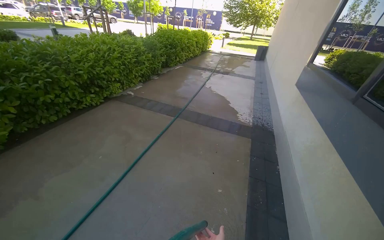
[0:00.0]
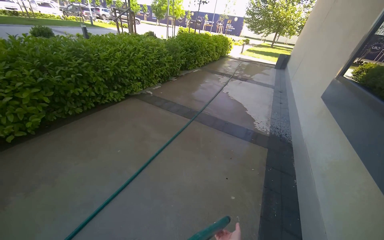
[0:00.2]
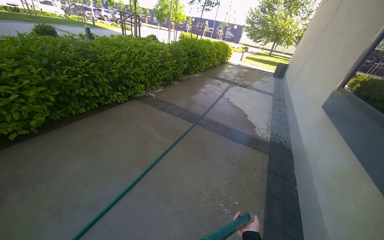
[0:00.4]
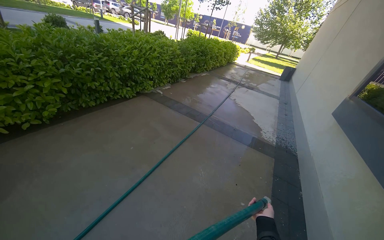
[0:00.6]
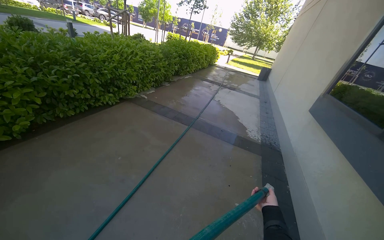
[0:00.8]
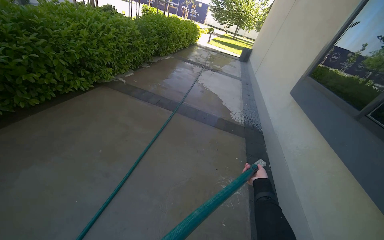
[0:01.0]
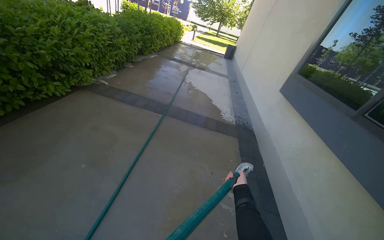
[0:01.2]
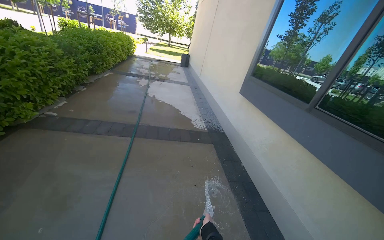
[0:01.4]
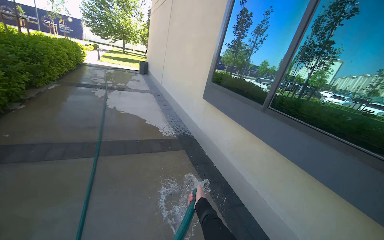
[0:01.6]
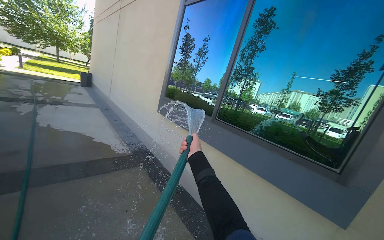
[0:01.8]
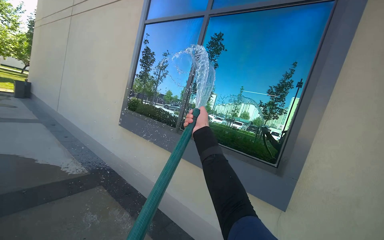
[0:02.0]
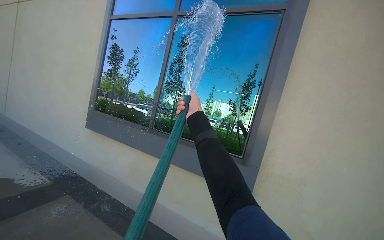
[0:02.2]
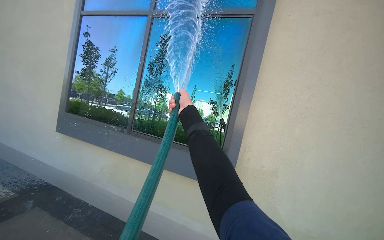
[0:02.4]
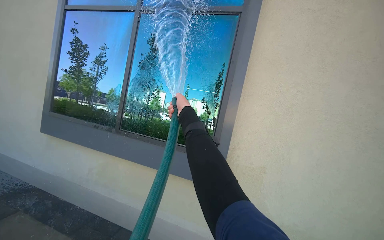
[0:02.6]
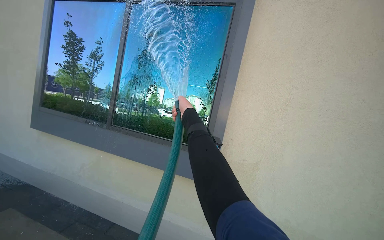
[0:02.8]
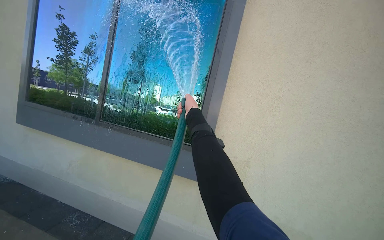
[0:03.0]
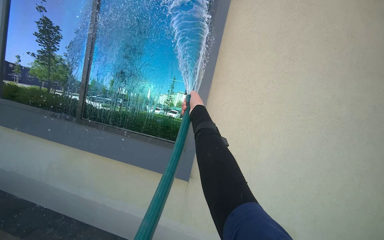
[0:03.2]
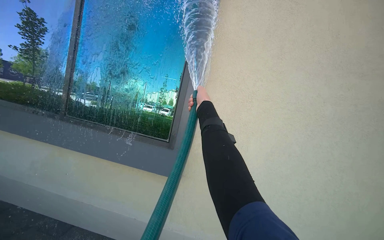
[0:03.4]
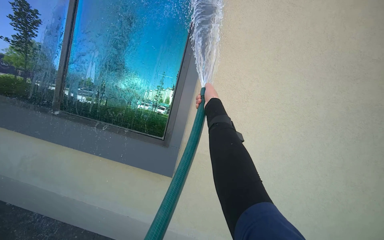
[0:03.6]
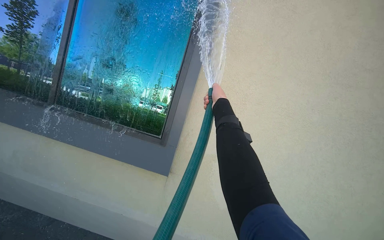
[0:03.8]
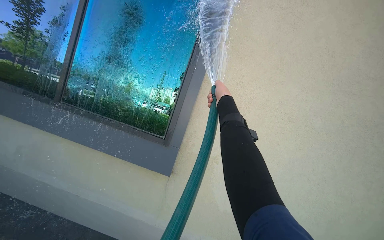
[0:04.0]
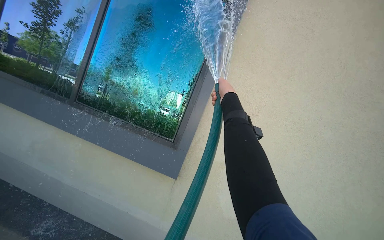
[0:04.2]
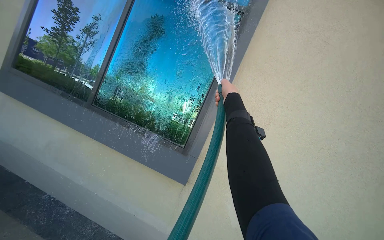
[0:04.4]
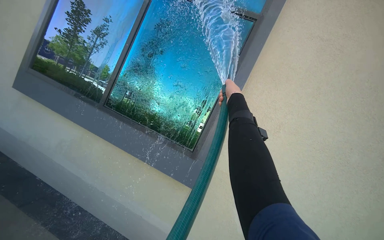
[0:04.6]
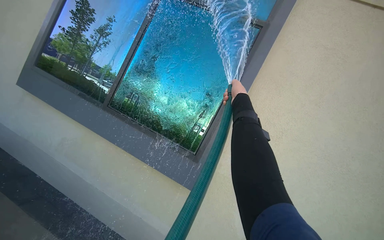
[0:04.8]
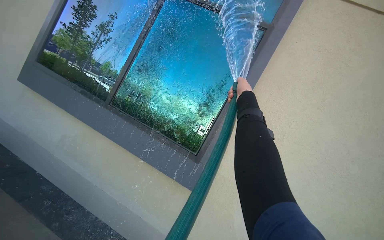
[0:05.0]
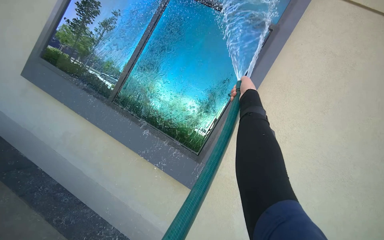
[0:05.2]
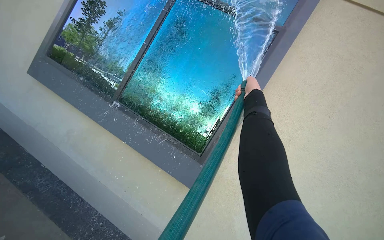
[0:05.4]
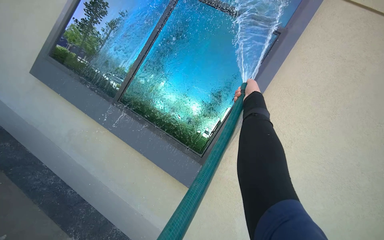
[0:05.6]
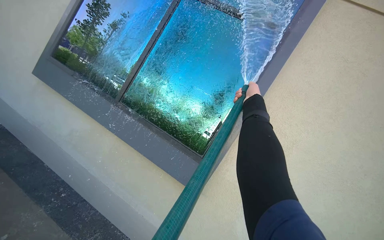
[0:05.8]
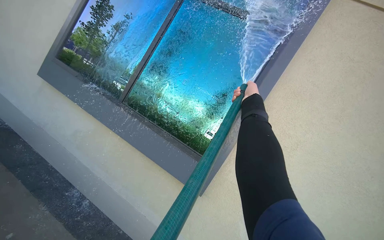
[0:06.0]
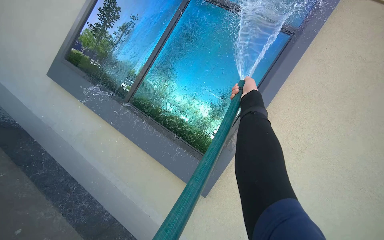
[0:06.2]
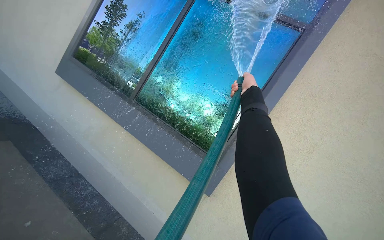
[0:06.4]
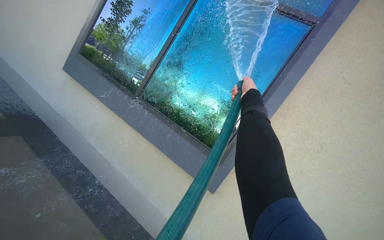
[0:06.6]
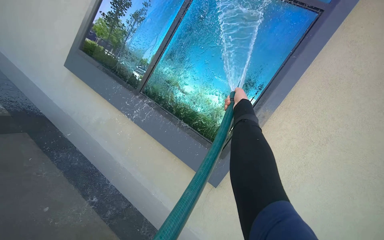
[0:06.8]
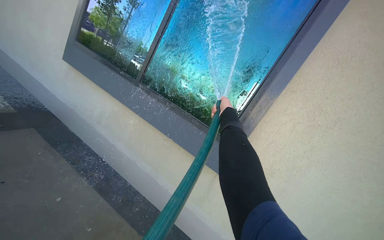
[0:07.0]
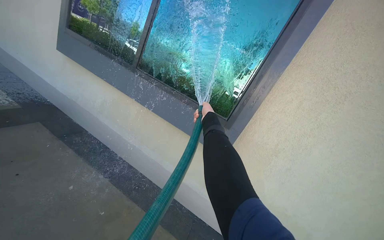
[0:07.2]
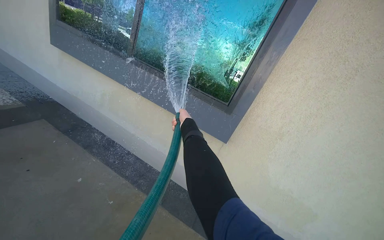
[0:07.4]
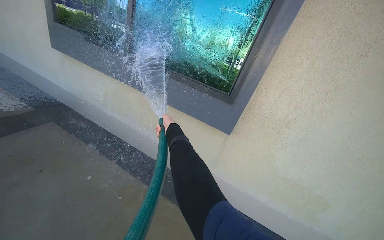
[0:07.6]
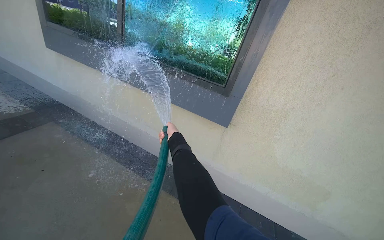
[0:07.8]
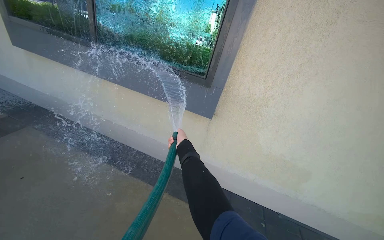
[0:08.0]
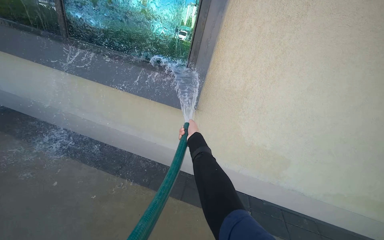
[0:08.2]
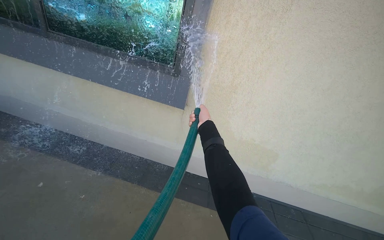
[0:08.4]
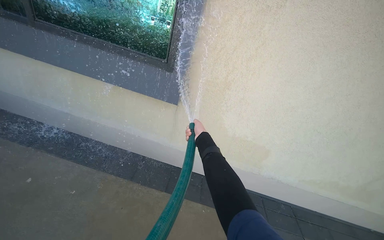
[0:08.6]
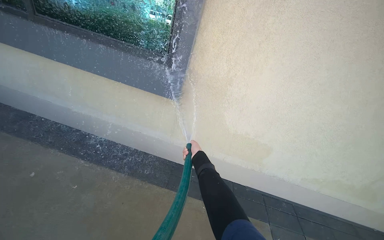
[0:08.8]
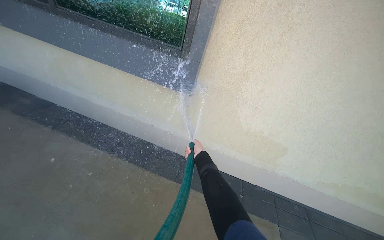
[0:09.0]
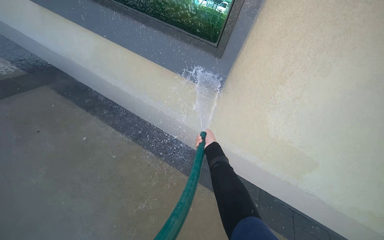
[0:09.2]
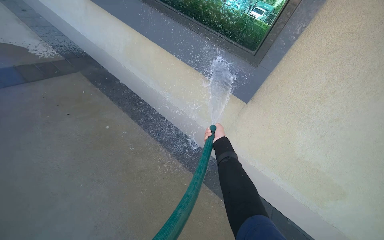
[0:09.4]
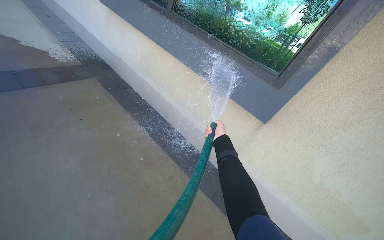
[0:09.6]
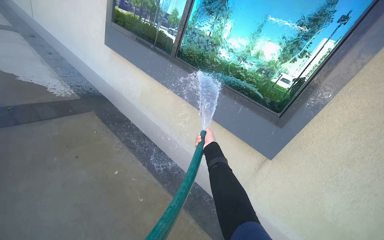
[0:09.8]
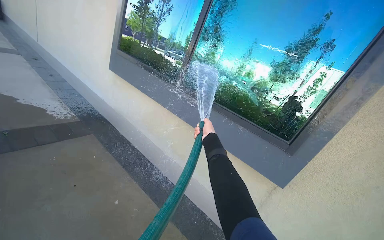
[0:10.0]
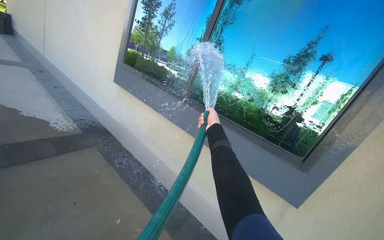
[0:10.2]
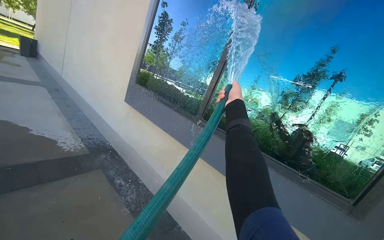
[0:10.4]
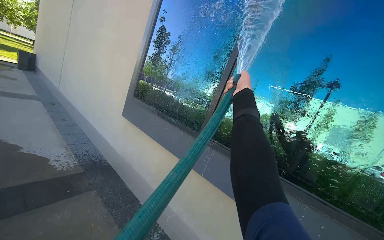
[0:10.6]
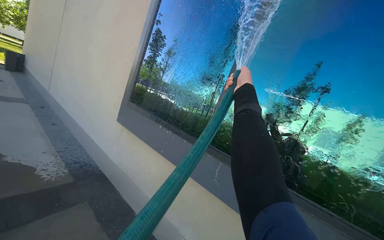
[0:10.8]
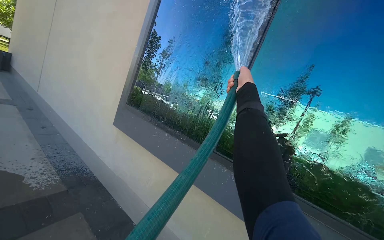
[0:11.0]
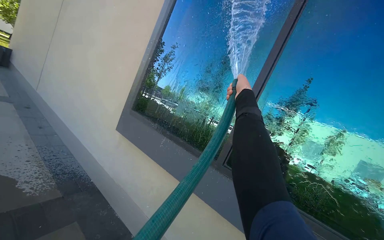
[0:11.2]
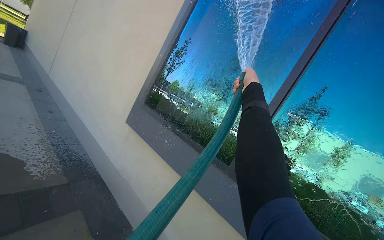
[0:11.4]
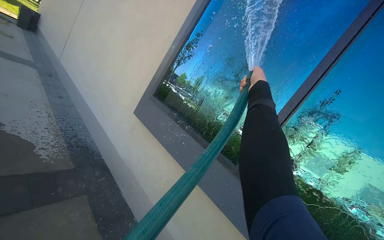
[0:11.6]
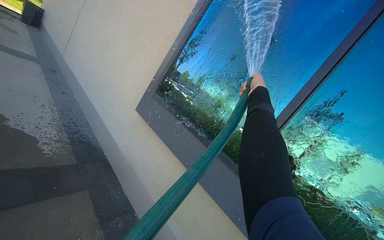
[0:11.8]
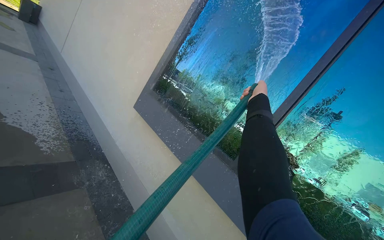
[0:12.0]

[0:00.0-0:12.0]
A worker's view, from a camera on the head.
Job: wiping surfaces.
The whole recording: Spraying water on building exterior and sidewalk. The worker sprays water on the building exterior and adjacent sidewalk with a hose.
0:00.0 to 0:01.6: The camera is carried some 70 cm. The head turns to the right by some 45 degrees.
0:01.6 to 0:03.0: The wearer's head swings about 55 degrees to the right.
0:03.0 to 0:04.4: The right hand shifts about 15 cm to the right.
0:06.0 to 0:07.6: The view swings about 15 degrees to the left. The camera pitches downward, by some 20 degrees. The right hand goes approximately 50 cm down the picture and to the left.
0:07.6 to 0:09.0: The right hand heads to the right and down the picture, covering some 50 cm.
0:09.0 to 0:10.4: The camera is carried about 80 cm. The camera pitches upward, by some 30 degrees.
0:10.4 to 0:12.0: The head travels approximately 50 cm.

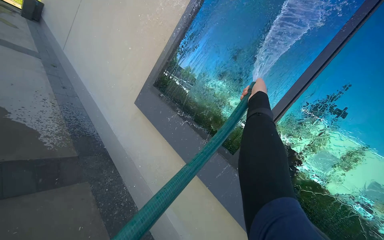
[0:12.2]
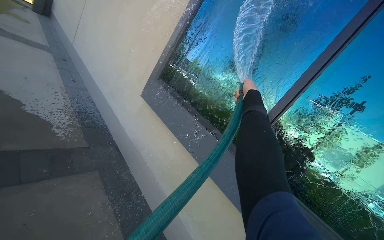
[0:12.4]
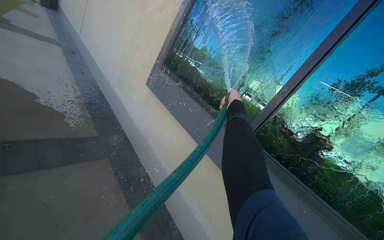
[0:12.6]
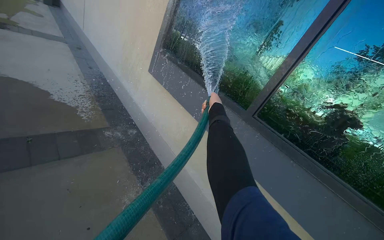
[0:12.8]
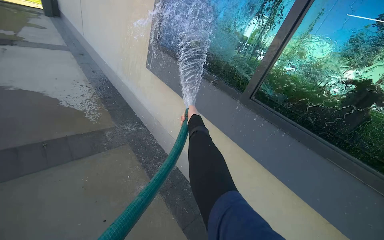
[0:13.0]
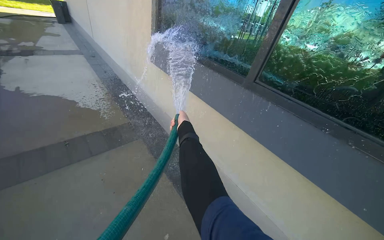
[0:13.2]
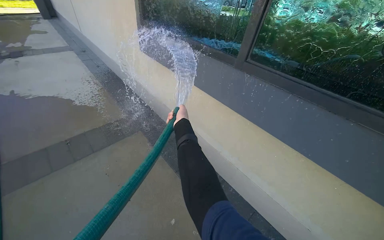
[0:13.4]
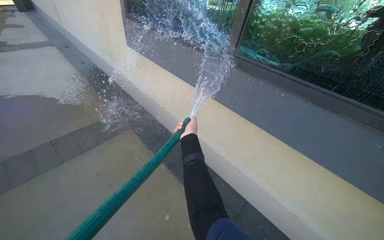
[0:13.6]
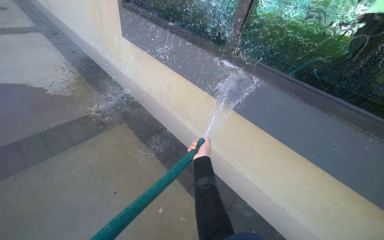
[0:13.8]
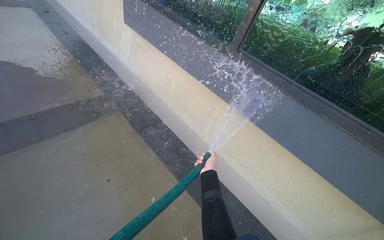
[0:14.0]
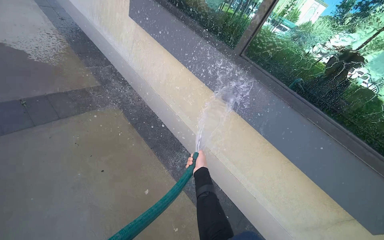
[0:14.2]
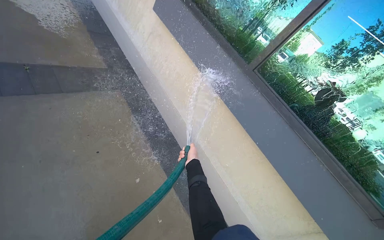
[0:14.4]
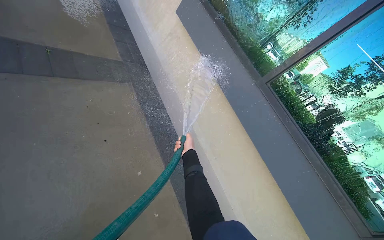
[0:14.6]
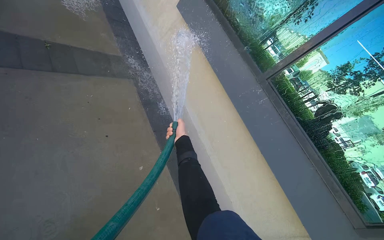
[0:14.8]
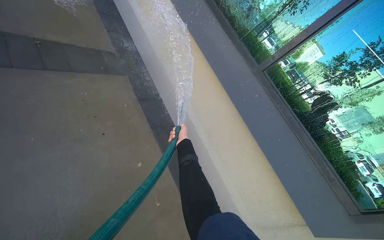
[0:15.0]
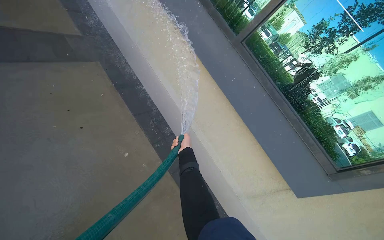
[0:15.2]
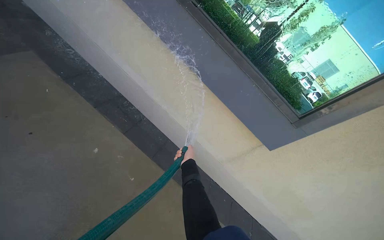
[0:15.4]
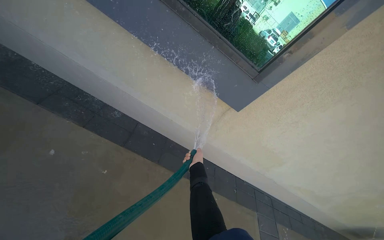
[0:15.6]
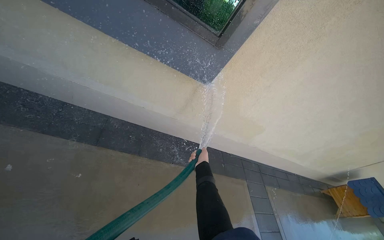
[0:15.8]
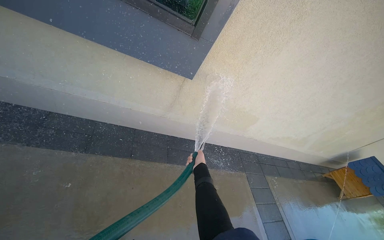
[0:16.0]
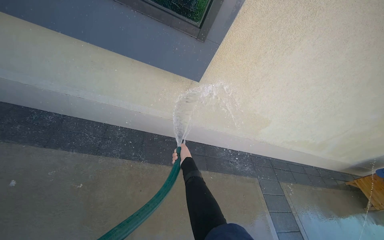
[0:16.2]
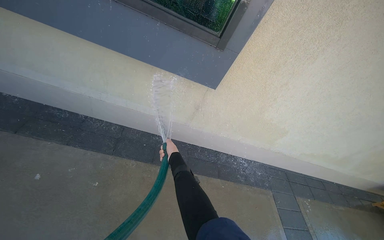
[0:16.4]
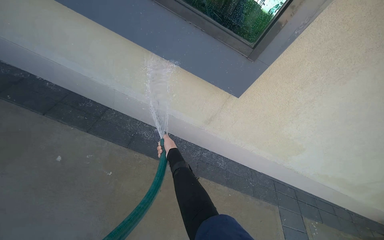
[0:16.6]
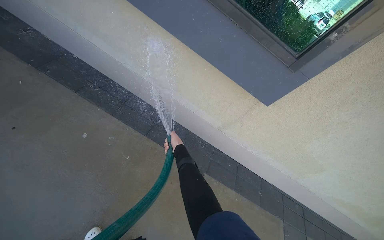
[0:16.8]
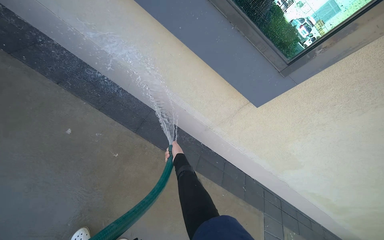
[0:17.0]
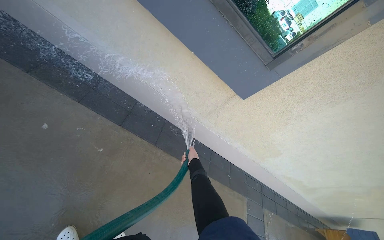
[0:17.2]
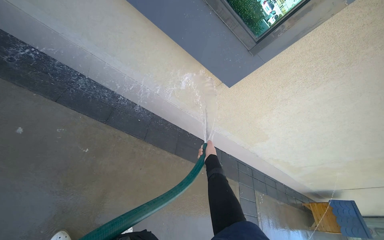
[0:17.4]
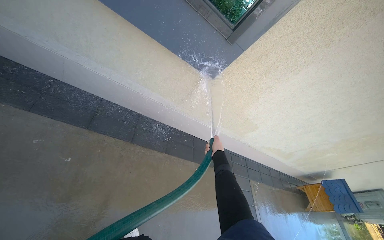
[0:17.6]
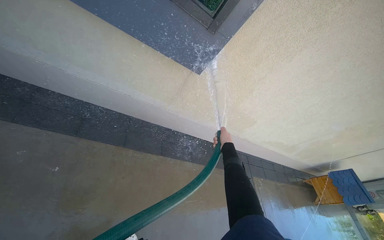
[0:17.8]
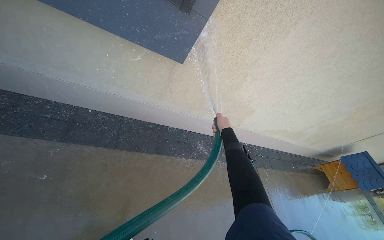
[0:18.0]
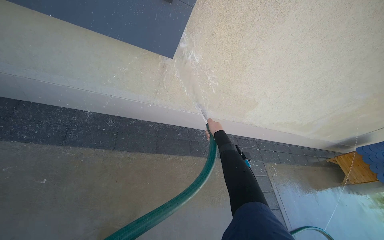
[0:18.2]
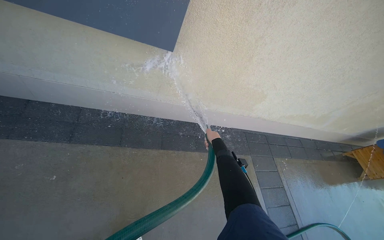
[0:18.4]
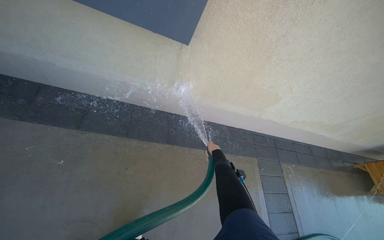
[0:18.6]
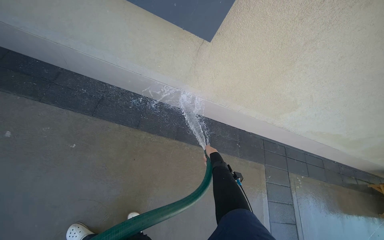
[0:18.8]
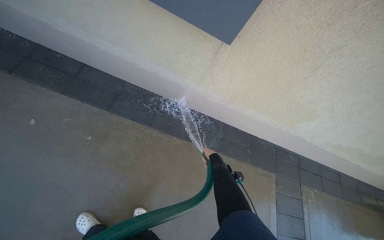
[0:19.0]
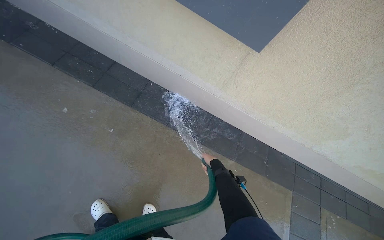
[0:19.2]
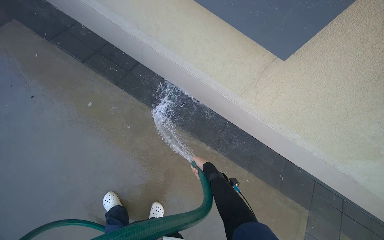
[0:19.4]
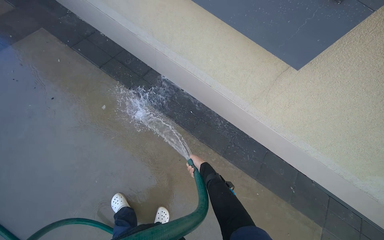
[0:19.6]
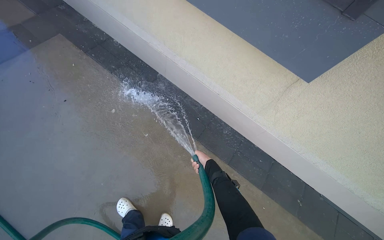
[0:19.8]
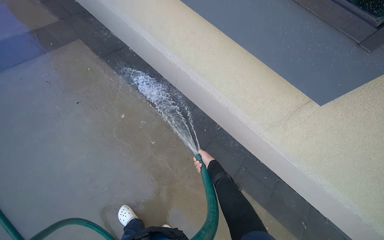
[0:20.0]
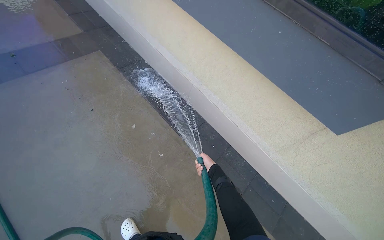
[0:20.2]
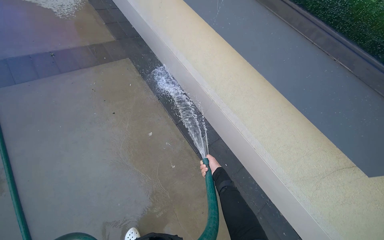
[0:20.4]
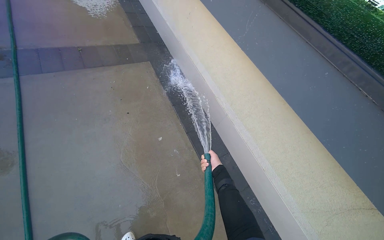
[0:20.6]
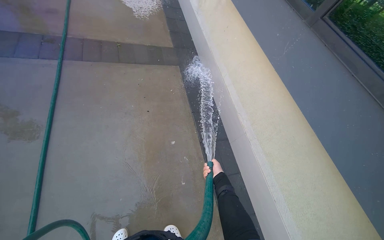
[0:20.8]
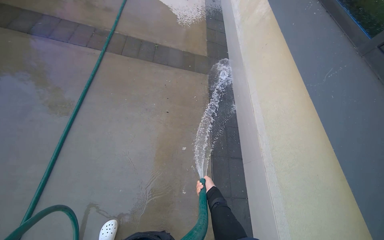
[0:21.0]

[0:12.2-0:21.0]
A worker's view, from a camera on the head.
Job: wiping surfaces.
The whole recording: Spraying water on building exterior and sidewalk. The worker sprays water on the building exterior and adjacent sidewalk with a hose.
0:12.2 to 0:13.6: The view pans to the left by about 20 degrees. The view tips downward by roughly 20 degrees. The right hand travels down the picture by some 50 cm.
0:13.6 to 0:15.2: The view swings roughly 20 degrees to the right.
0:15.2 to 0:16.6: The wearer moves some 50 cm. The camera pitches downward, by approximately 20 degrees. The scene rotates counterclockwise by roughly 30 degrees.
0:16.6 to 0:18.0: The view tilts about 15 degrees downward. The right hand heads to the right, covering about 50 cm.
0:18.0 to 0:19.6: The head turns to the left by roughly 40 degrees.
0:19.6 to 0:21.0: The wearer's head swings about 55 degrees to the left. The camera pitches upward, by approximately 20 degrees.
